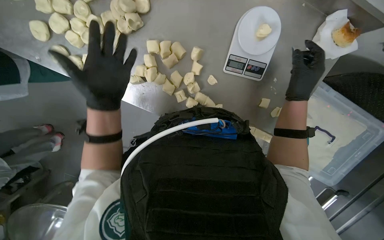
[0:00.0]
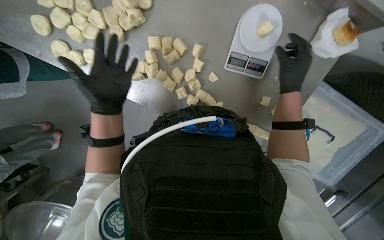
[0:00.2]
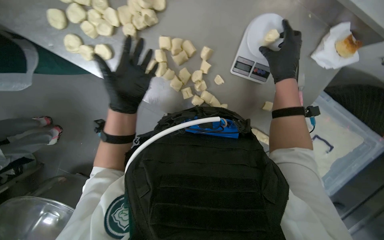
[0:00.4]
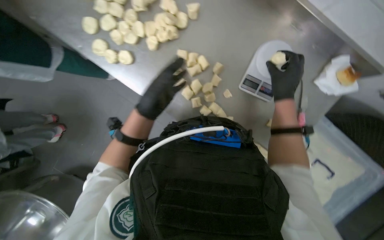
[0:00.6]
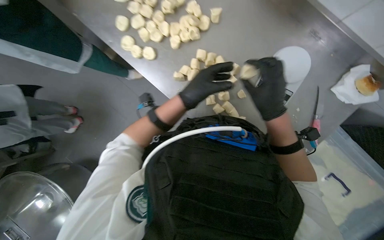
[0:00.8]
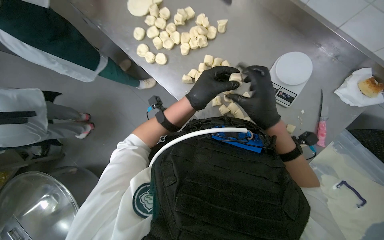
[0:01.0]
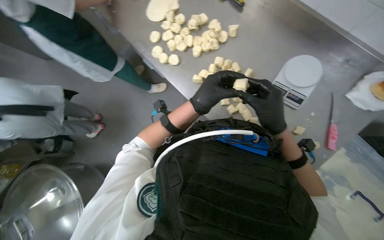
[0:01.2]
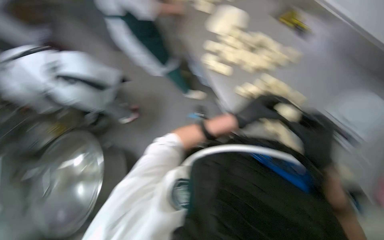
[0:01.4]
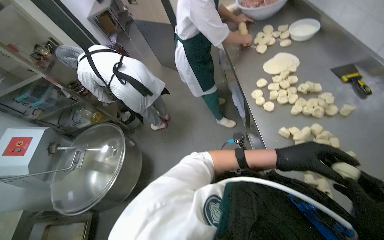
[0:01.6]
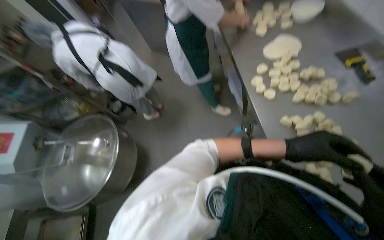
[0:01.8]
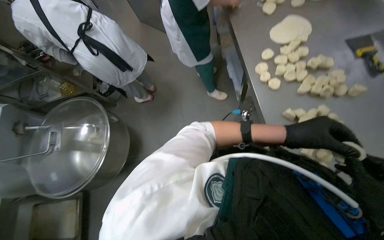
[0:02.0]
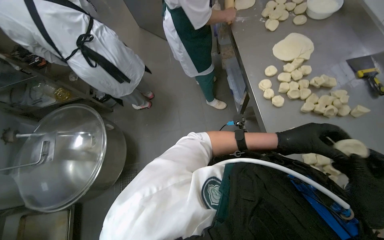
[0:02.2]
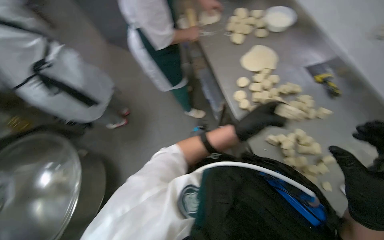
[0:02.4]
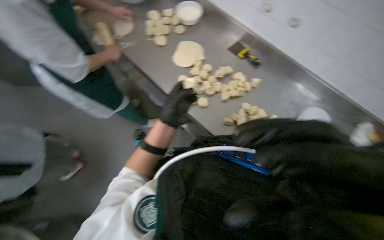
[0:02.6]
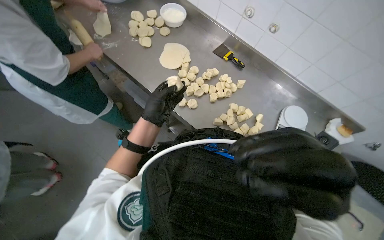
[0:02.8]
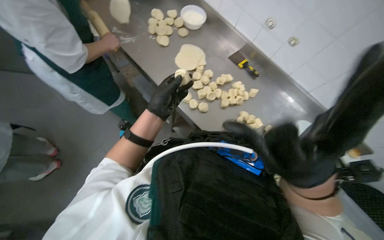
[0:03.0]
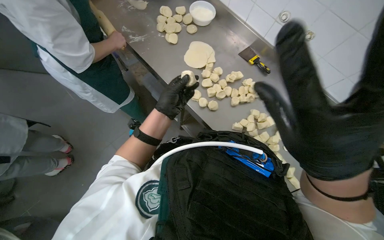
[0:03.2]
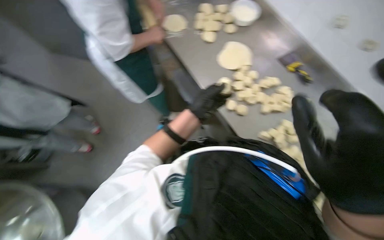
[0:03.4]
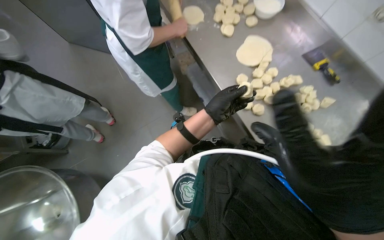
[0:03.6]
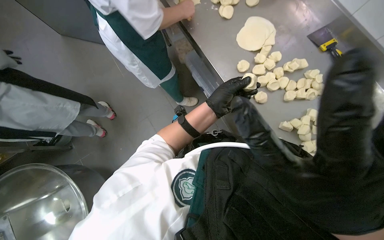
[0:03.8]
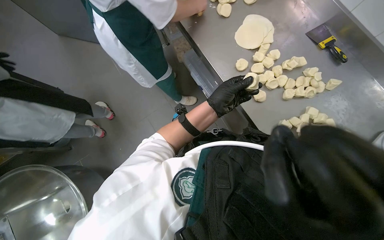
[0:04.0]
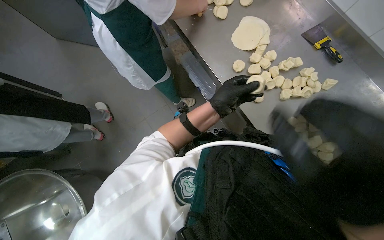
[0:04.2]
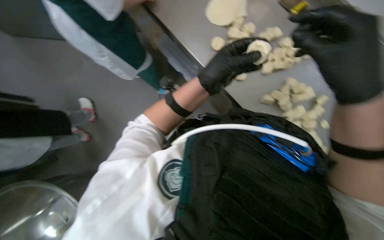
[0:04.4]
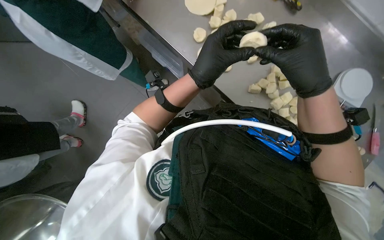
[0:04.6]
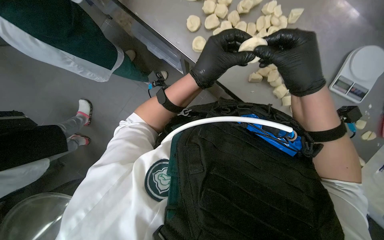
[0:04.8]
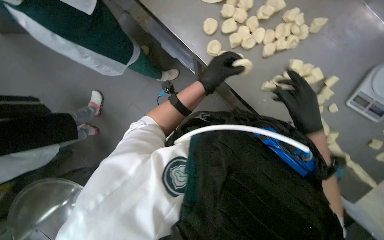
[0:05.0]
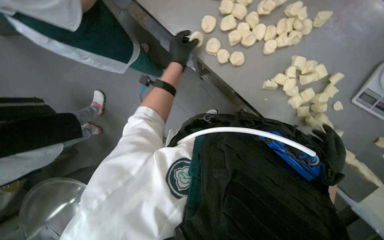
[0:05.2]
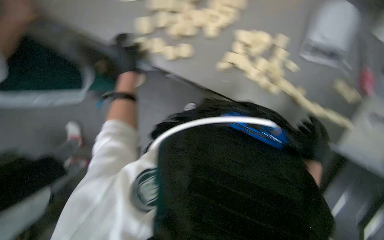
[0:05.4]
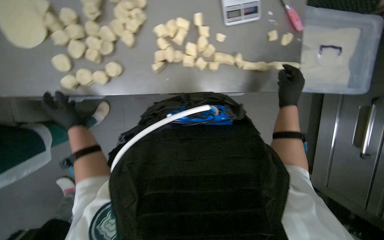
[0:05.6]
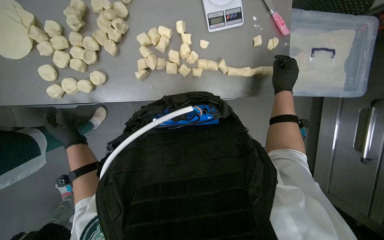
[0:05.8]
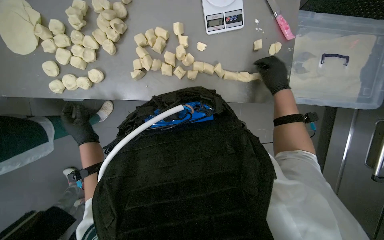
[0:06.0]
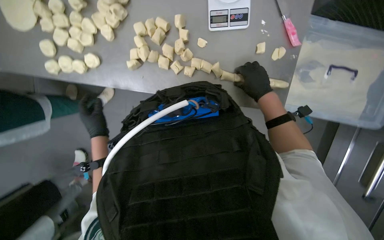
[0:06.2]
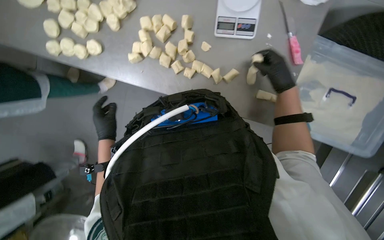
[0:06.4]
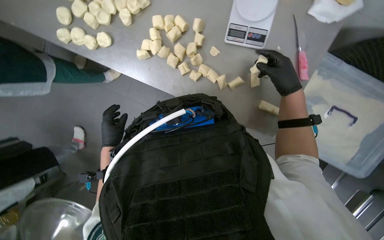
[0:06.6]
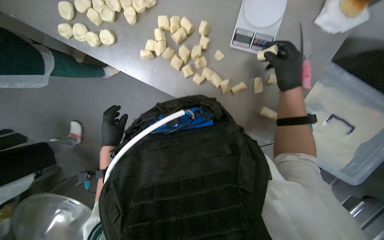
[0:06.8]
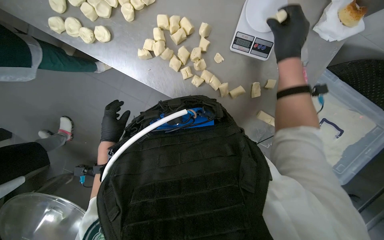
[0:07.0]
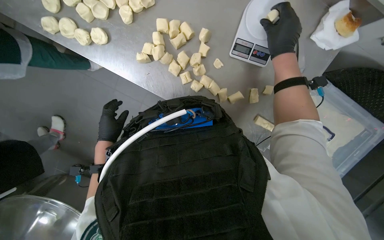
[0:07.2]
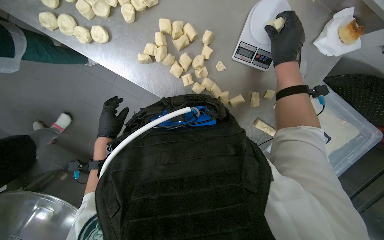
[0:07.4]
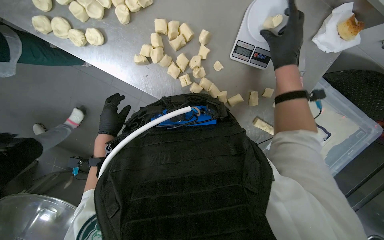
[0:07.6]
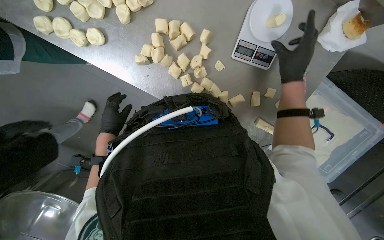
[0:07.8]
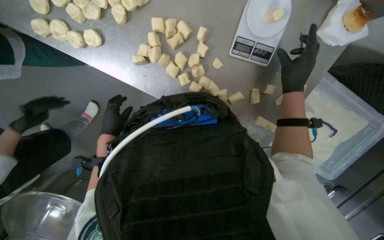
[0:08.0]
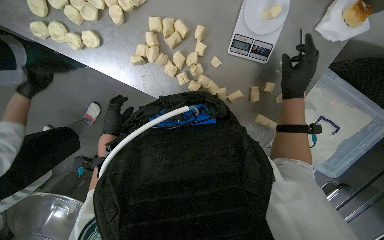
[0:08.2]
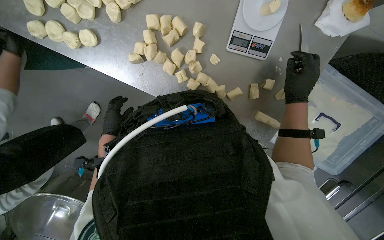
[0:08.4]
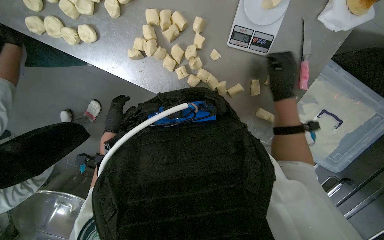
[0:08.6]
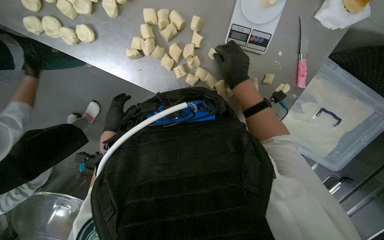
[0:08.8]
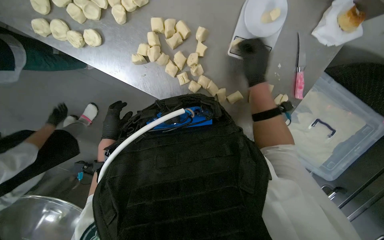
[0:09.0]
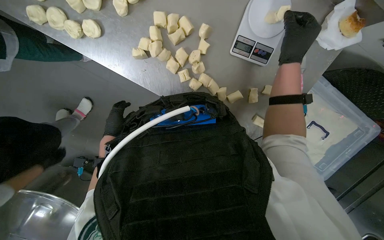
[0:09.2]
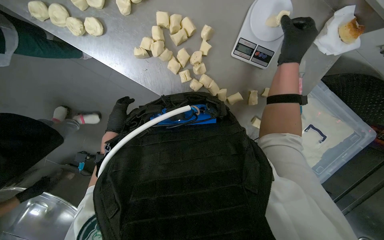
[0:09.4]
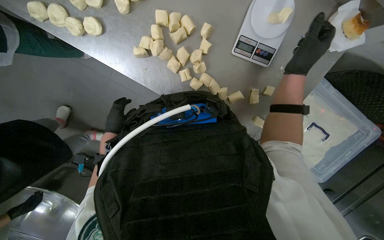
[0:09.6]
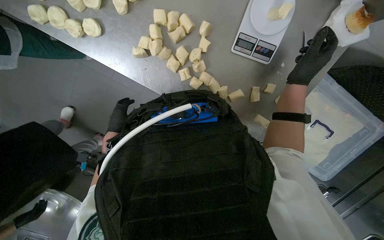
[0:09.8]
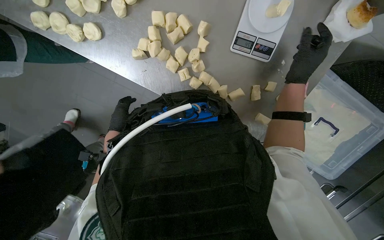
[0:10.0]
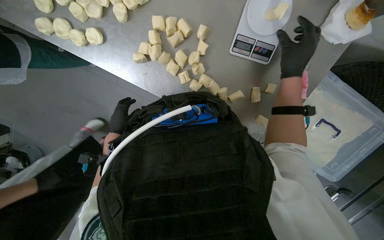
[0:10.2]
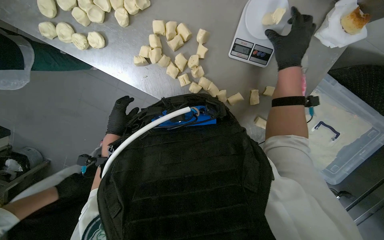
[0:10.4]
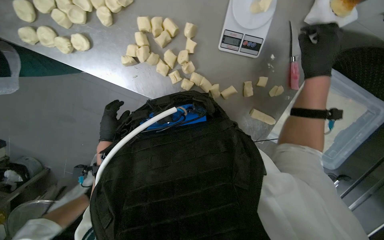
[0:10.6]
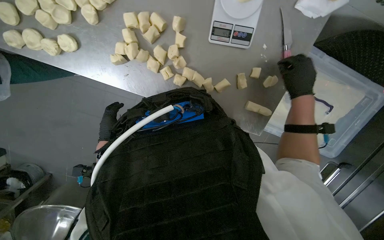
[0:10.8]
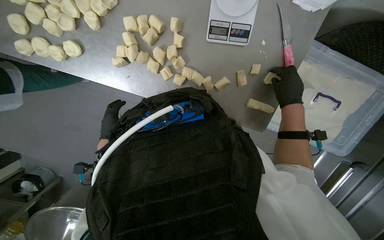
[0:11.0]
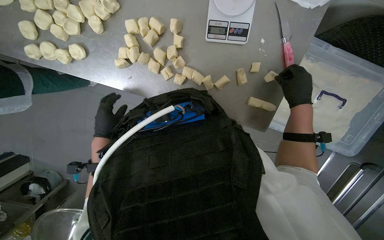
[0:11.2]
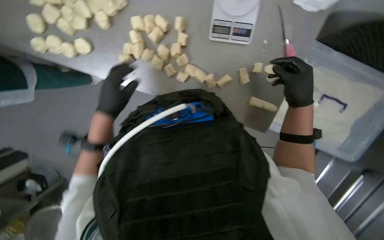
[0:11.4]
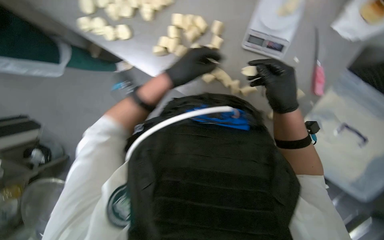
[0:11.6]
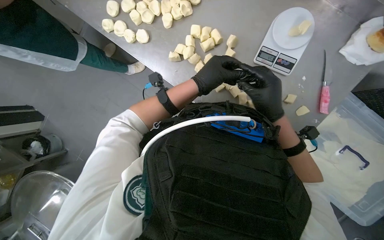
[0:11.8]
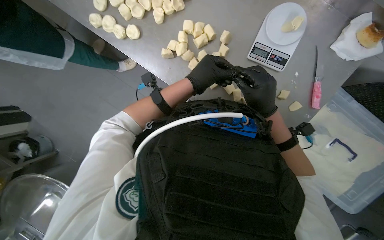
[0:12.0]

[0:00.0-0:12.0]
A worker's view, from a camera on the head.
Job: preparing food.
The whole recording: Weighing and shaping dough portions. The worker weighs individual dough pieces on a scale and shapes them.
0:00.0 to 0:01.6: The camera is carried some 40 cm. The wearer's head swings some 60 degrees to the left. The wearer looks some 35 degrees further upward.
0:01.6 to 0:03.0: The head rotates roughly 45 degrees to the right.
0:03.0 to 0:04.4: The view tilts about 15 degrees downward.
0:04.4 to 0:06.0: The scene rotates counterclockwise by roughly 45 degrees.
0:06.0 to 0:07.6: Everything in view rotates about 25 degrees clockwise.
0:09.0 to 0:10.4: The right hand is displaced to the right by approximately 10 cm.
0:10.4 to 0:12.0: The right hand moves down the picture and to the left, about 20 cm, while the left hand is displaced to the right, nearer to the camera and up the picture by about 30 cm.

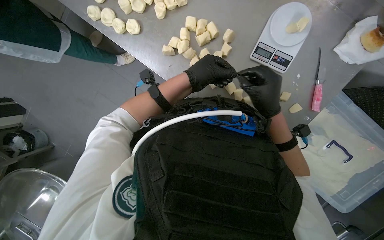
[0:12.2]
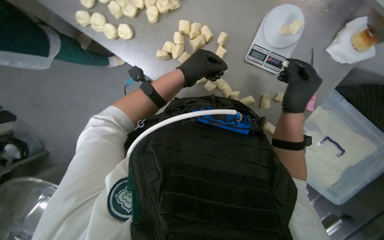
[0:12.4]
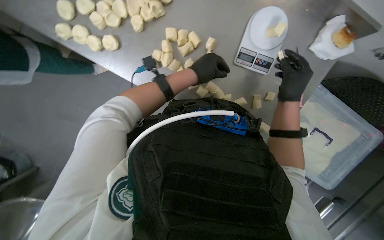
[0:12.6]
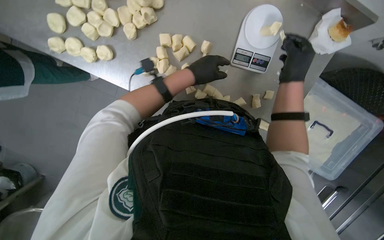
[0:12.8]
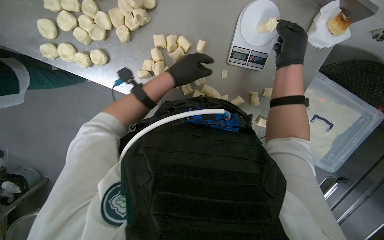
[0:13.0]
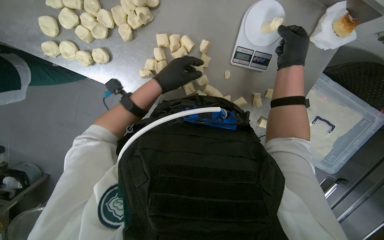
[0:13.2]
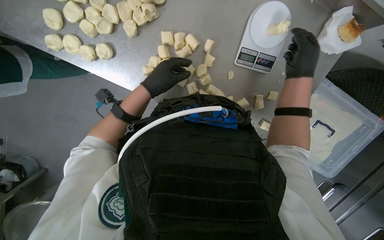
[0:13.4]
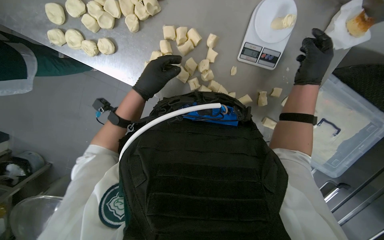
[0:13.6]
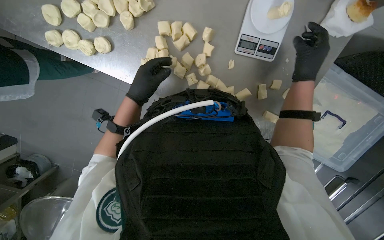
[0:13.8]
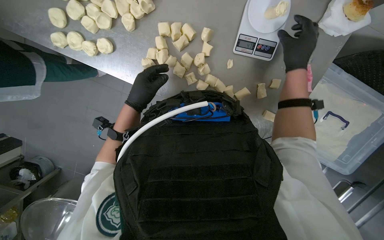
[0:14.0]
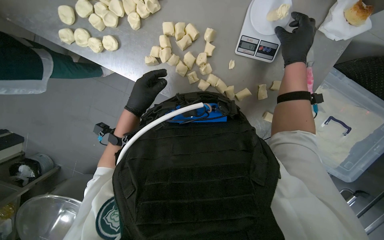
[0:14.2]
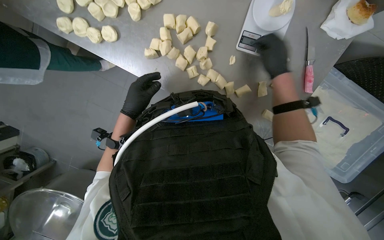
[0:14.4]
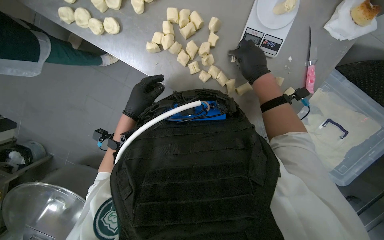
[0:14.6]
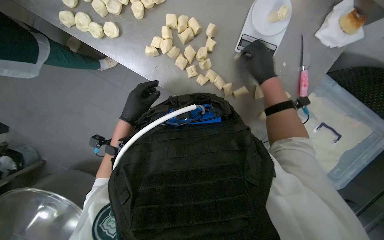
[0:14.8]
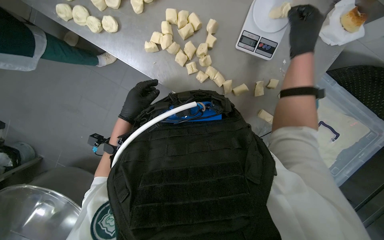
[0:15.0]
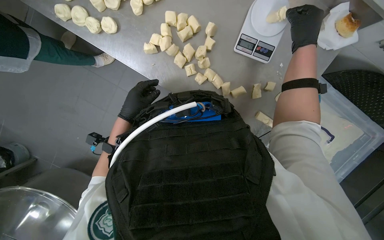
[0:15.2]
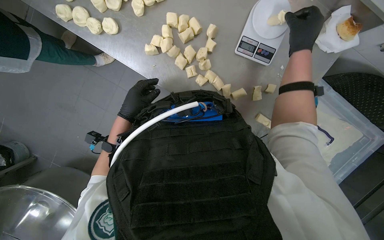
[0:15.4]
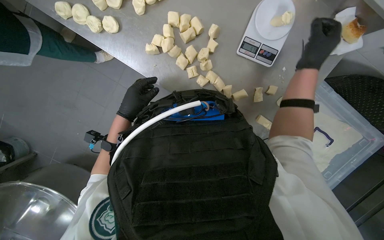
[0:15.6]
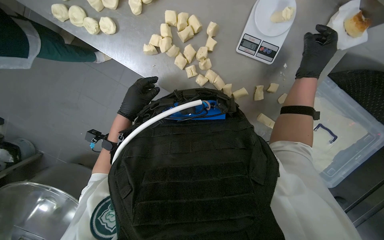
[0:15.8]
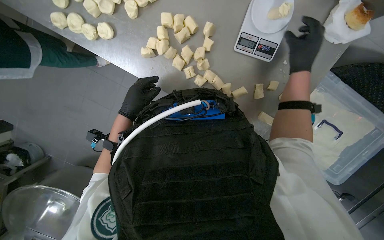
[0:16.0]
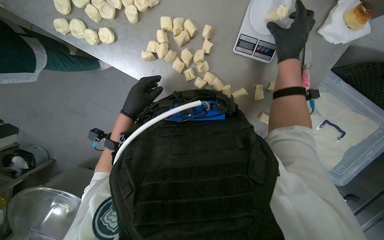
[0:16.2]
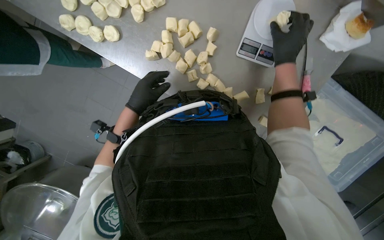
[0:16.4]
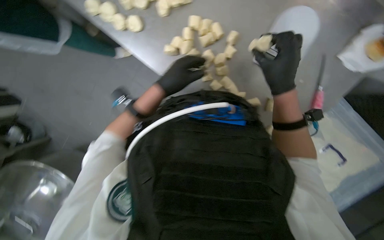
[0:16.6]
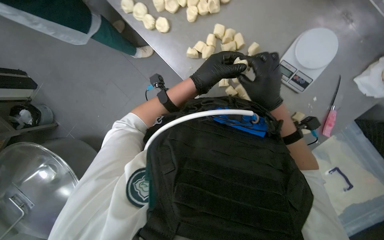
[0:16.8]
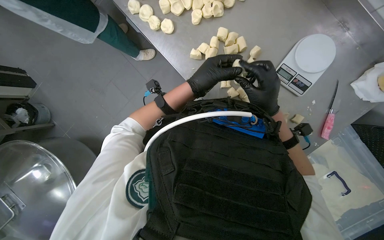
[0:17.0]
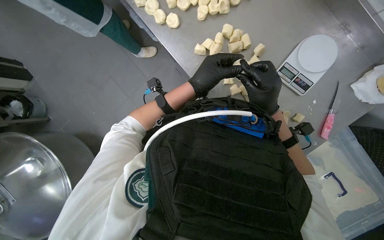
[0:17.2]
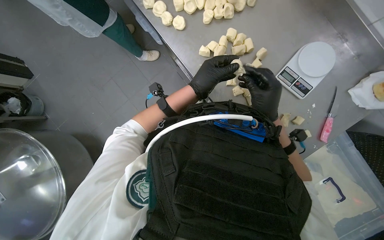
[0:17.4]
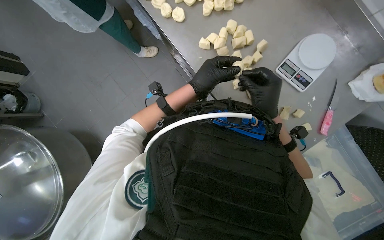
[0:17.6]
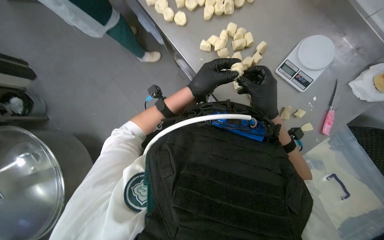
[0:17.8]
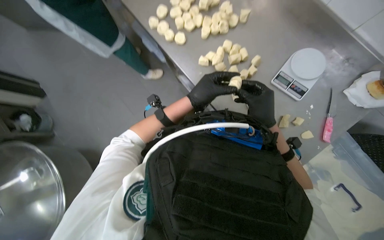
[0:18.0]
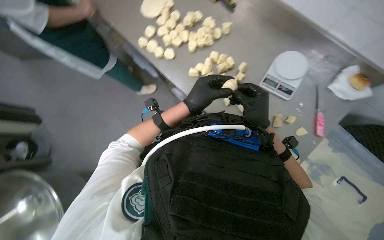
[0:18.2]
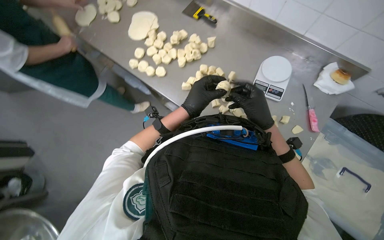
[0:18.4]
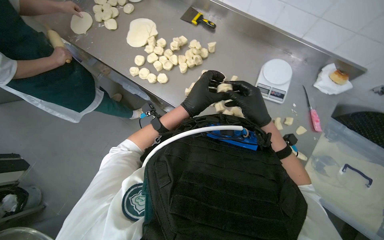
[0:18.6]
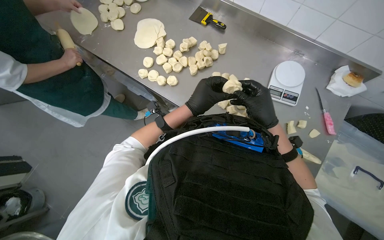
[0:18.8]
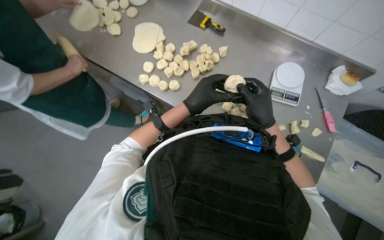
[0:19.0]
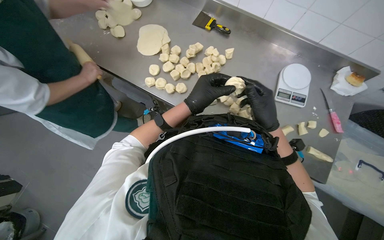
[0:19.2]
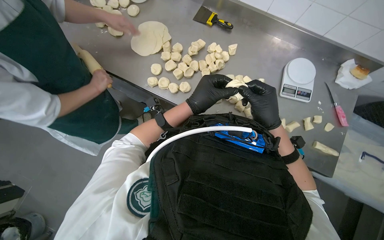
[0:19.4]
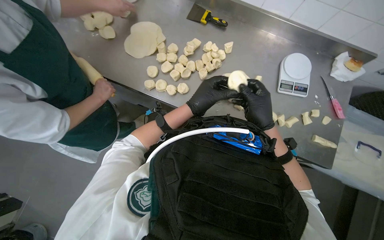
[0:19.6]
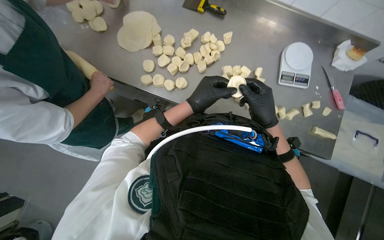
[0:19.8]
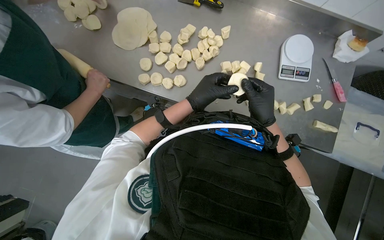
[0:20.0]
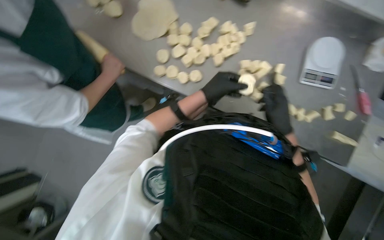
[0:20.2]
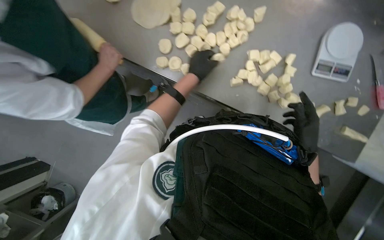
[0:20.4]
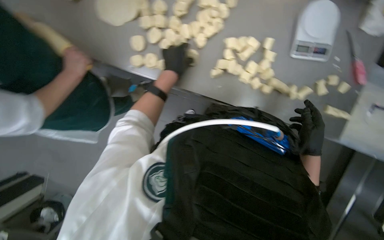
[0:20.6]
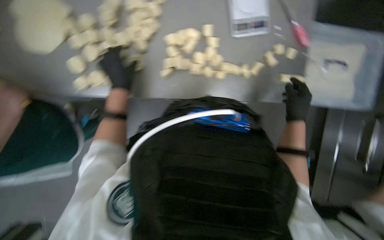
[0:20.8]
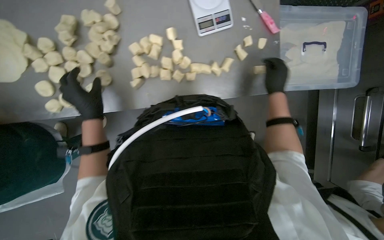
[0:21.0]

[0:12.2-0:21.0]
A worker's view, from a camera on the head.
Job: preparing food.
The whole recording: Weighing and shaping dough portions. The worker weighs individual dough pieces on a scale and shapes them.
0:12.2 to 0:13.6: The left hand heads to the left, covering about 10 cm. Meanwhile the right hand goes roughly 20 cm to the right and up the picture.
0:13.6 to 0:15.2: The right hand travels to the left and back again, some 15 cm each way; the left hand moves down the picture, some 15 cm.
0:15.2 to 0:16.6: The right hand travels to the left and down the picture by roughly 15 cm; the left hand travels up the picture by about 10 cm.
0:16.6 to 0:18.0: The view tips upward by some 15 degrees. The right hand heads down the picture, covering roughly 10 cm.
0:18.0 to 0:19.6: The wearer's head swings approximately 30 degrees to the right.
0:19.6 to 0:21.0: The view tips downward by some 20 degrees. The scene turns about 30 degrees counterclockwise in the picture.
